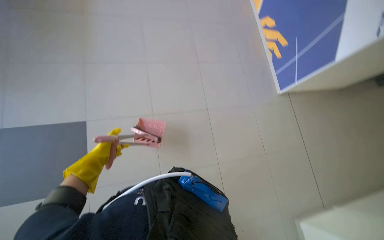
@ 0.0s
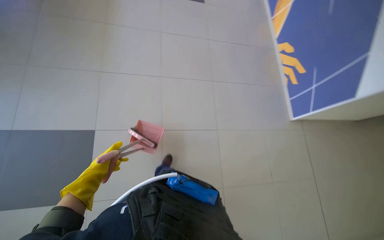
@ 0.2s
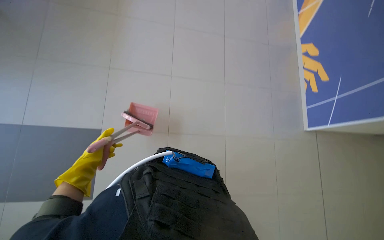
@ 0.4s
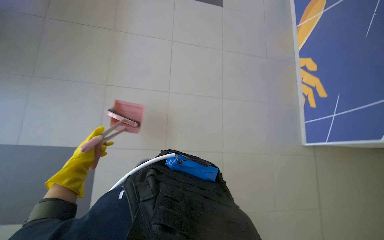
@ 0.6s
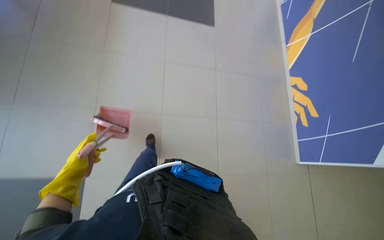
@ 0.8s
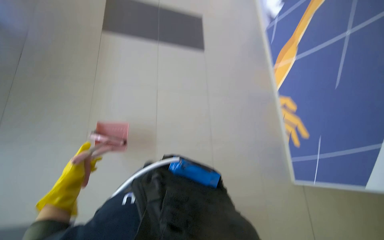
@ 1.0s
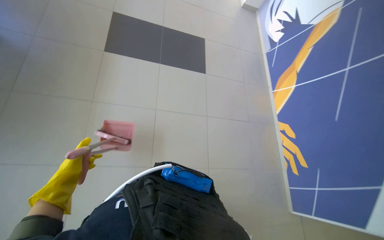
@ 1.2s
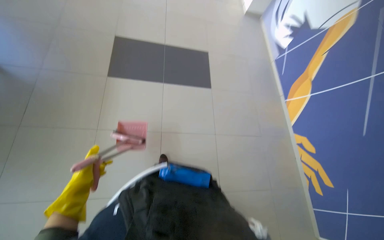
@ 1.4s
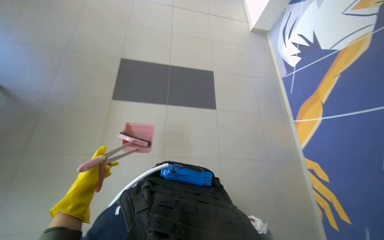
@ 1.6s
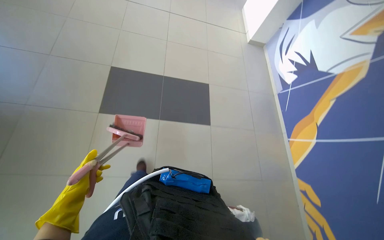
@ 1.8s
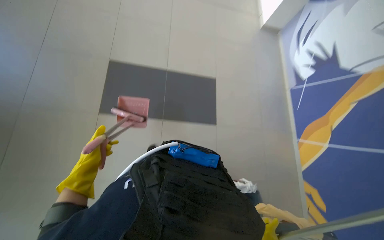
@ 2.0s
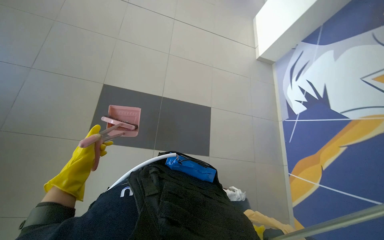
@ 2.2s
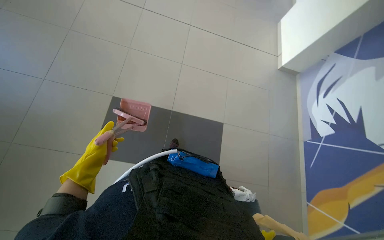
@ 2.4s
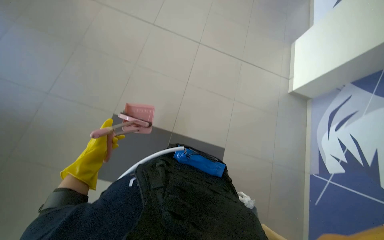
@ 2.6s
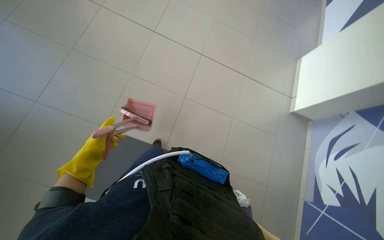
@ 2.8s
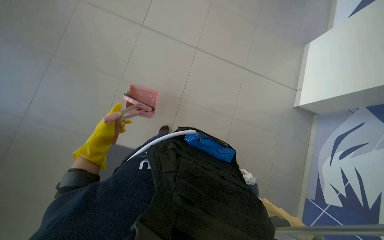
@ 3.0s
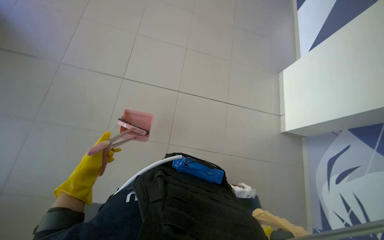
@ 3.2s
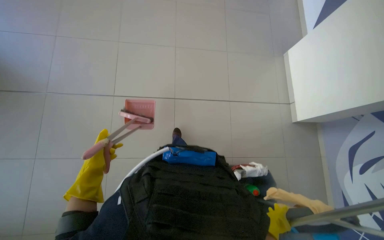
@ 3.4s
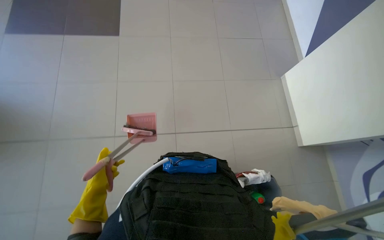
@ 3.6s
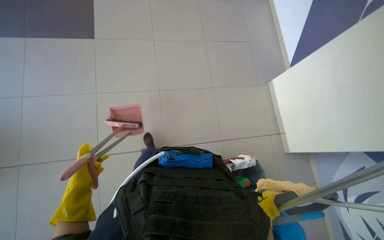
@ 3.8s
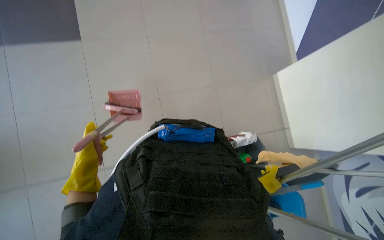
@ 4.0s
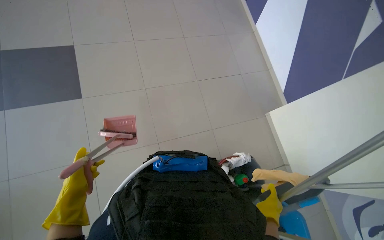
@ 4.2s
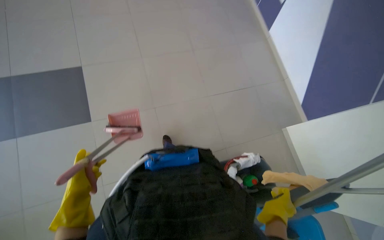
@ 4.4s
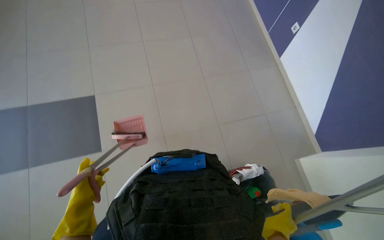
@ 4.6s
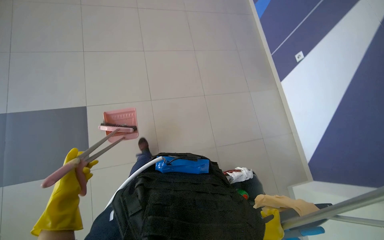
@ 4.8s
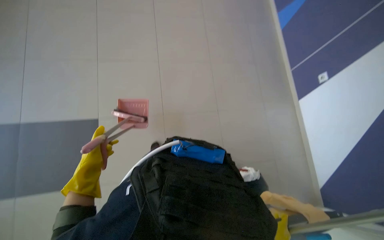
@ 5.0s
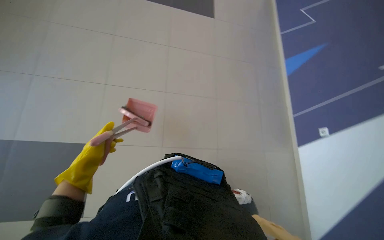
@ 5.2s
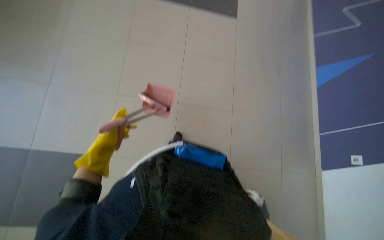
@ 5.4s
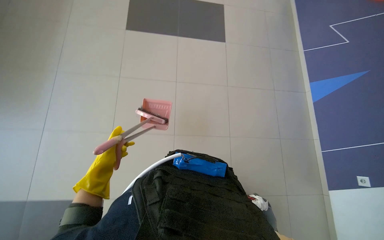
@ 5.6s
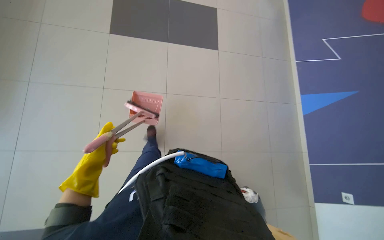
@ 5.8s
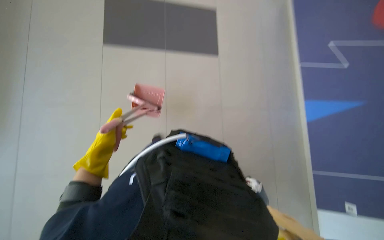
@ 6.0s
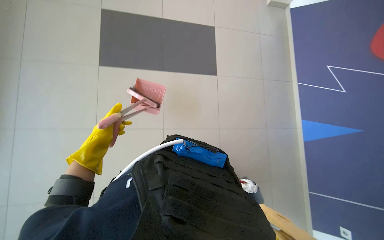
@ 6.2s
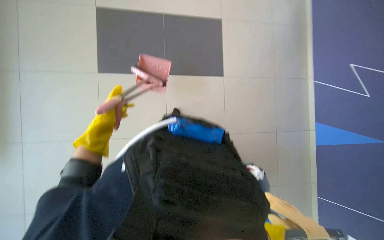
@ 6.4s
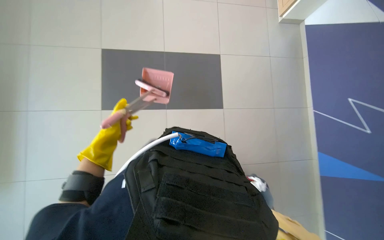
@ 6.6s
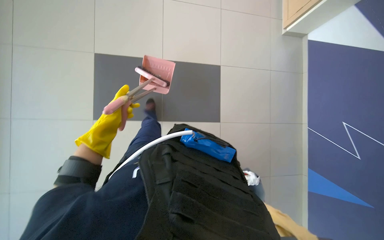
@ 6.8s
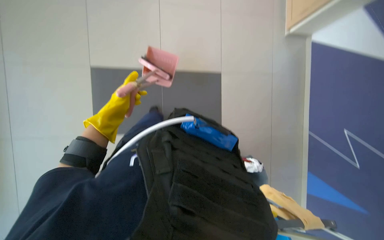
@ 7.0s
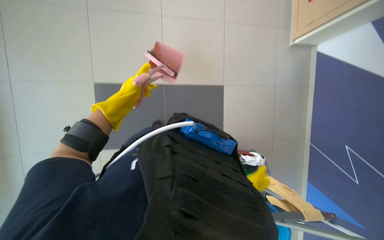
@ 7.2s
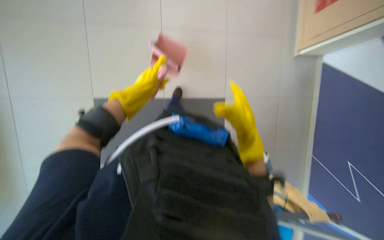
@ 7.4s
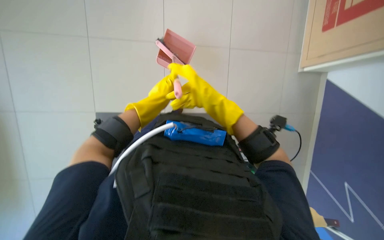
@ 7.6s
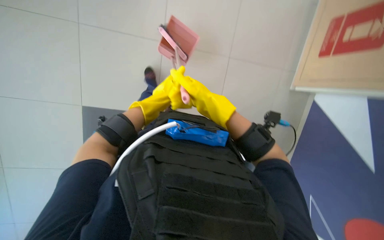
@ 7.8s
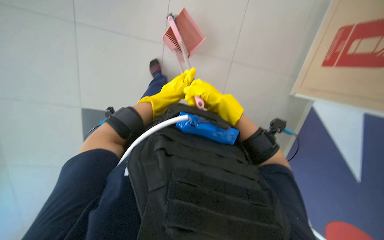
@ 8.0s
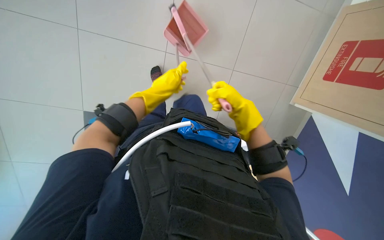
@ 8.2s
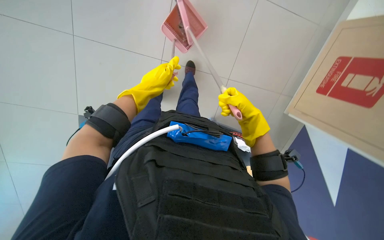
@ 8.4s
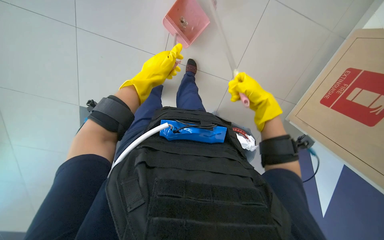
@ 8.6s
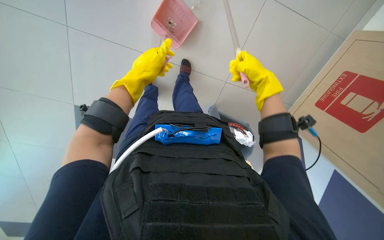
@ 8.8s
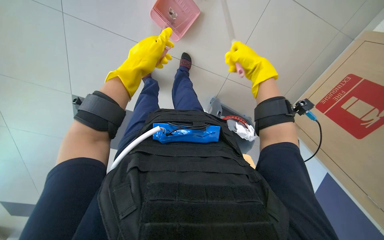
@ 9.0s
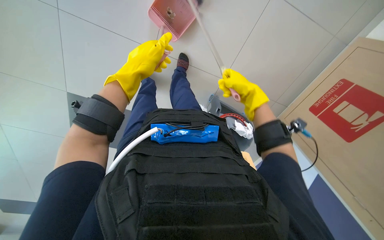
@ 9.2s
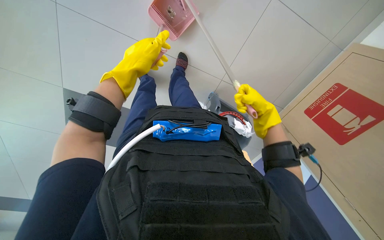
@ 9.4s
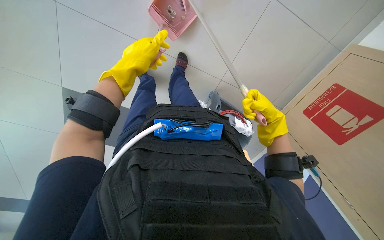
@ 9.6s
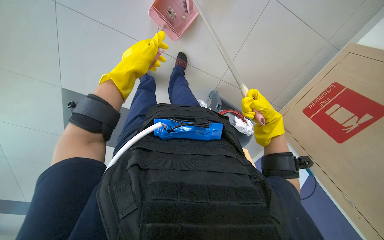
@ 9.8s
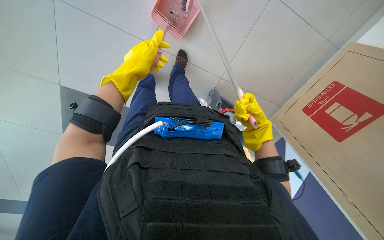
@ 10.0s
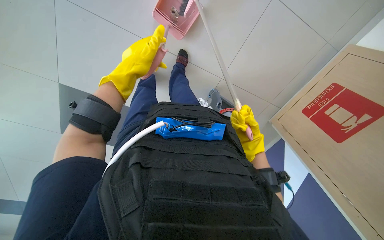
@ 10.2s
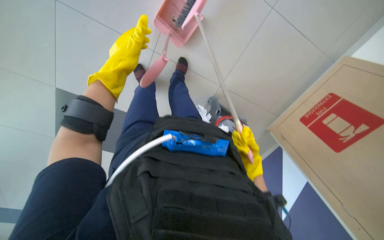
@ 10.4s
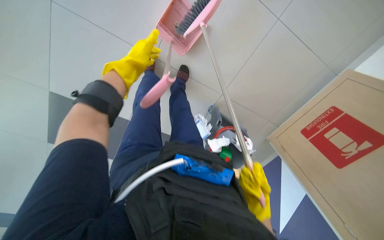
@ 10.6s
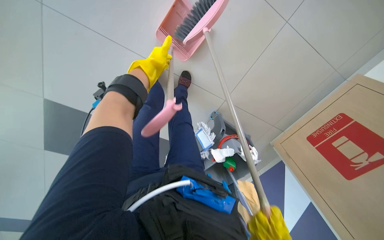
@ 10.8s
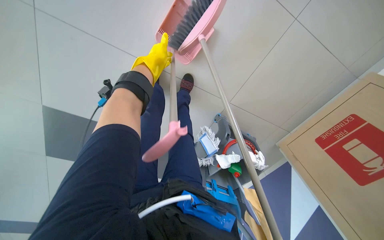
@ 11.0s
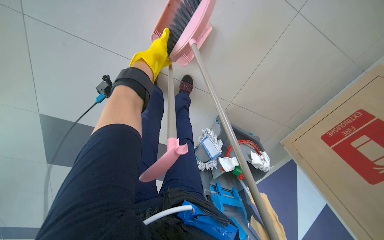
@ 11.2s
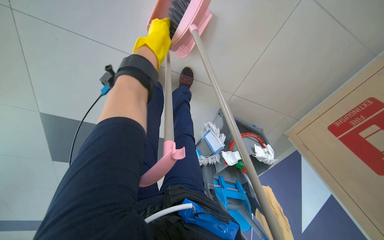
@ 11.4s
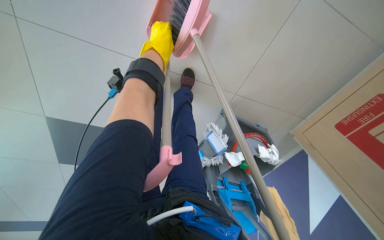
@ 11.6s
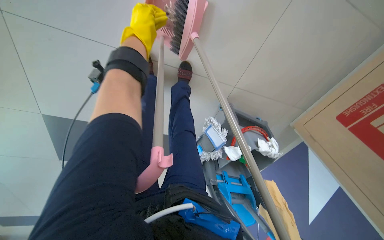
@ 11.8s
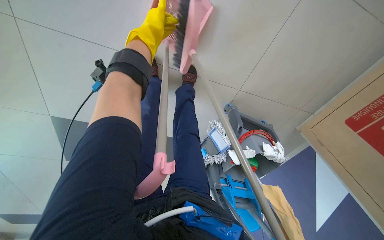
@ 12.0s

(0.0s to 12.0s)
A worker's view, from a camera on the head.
Job: sweeping floor.
The whole recording: Sweeping the floor. The worker sweeps the floor using a broom and dustpan.
0.0s - 1.6s: The wearer moves roughly 60 cm. The wearer looks roughly 20 degrees further upward.
1.6s - 3.0s: The wearer moves about 90 cm. The scene turns approximately 30 degrees clockwise in the picture.
3.0s - 4.4s: The camera pitches upward, by roughly 25 degrees.
4.4s - 6.0s: Everything in view rotates roughly 25 degrees clockwise.
6.0s - 7.6s: The left hand goes approximately 20 cm to the right.
7.6s - 9.0s: The left hand heads nearer to the camera, covering some 10 cm. Meanwhile the right hand moves up the picture and to the right, some 20 cm.
9.0s - 10.4s: The right hand heads down the picture and farther from the camera, covering about 35 cm.
10.4s - 12.0s: The left hand moves up the picture, approximately 30 cm.

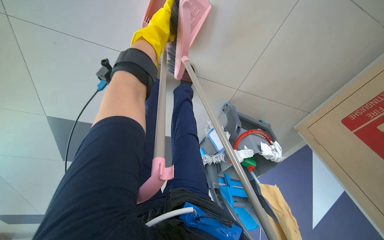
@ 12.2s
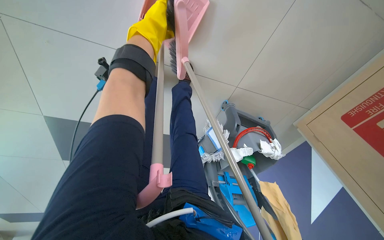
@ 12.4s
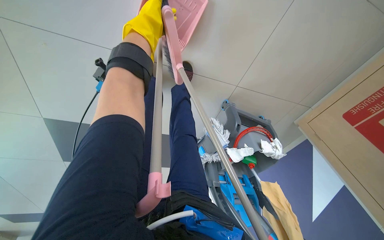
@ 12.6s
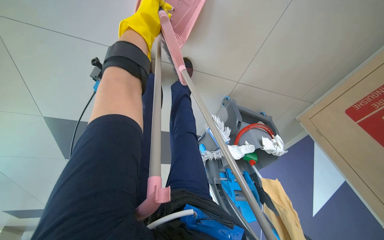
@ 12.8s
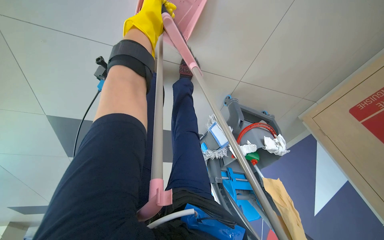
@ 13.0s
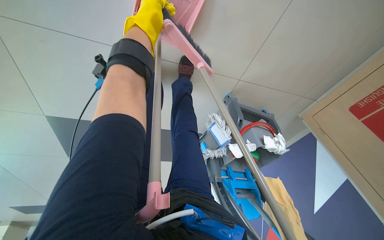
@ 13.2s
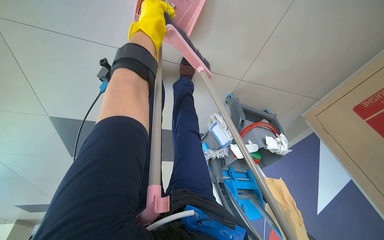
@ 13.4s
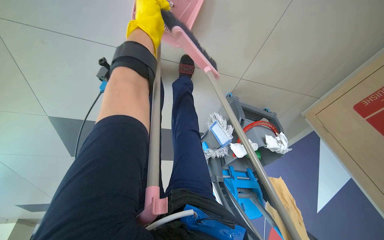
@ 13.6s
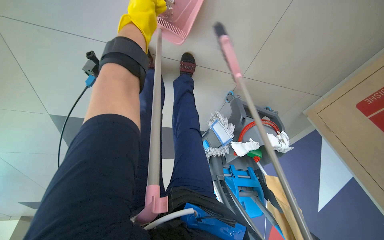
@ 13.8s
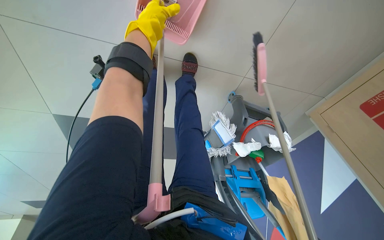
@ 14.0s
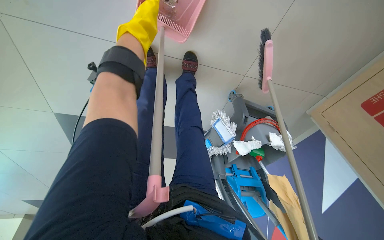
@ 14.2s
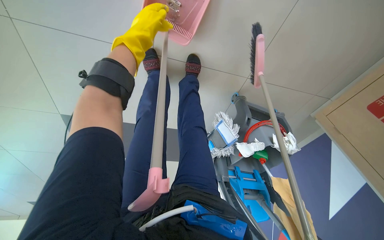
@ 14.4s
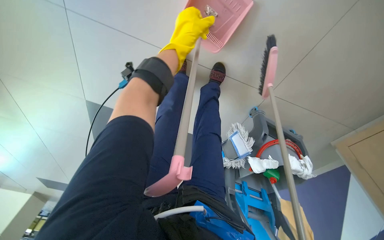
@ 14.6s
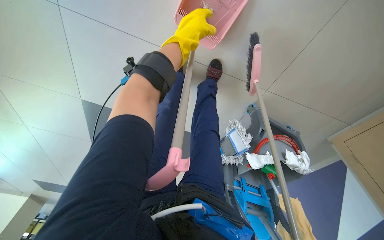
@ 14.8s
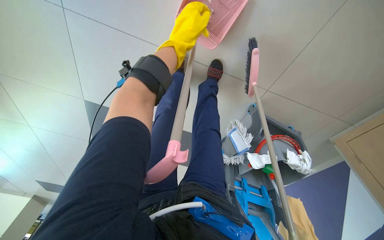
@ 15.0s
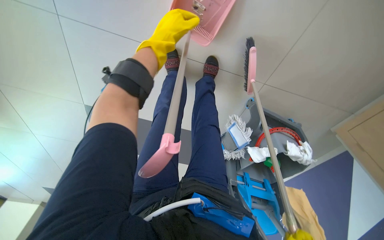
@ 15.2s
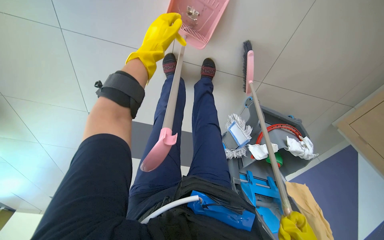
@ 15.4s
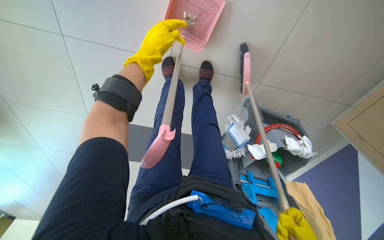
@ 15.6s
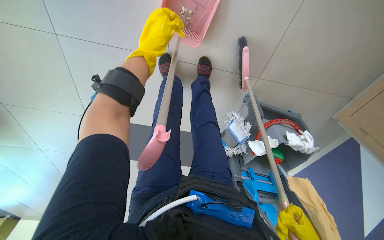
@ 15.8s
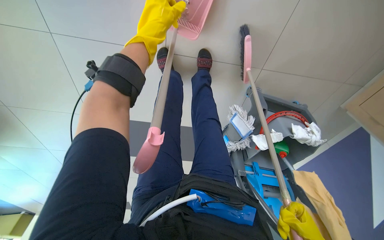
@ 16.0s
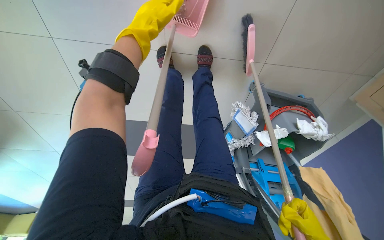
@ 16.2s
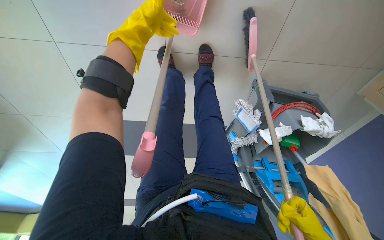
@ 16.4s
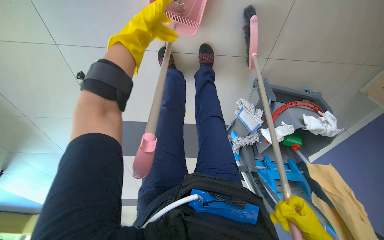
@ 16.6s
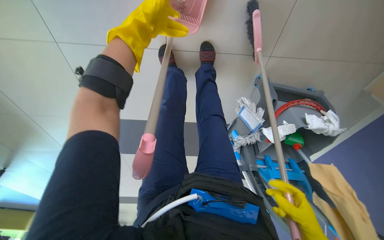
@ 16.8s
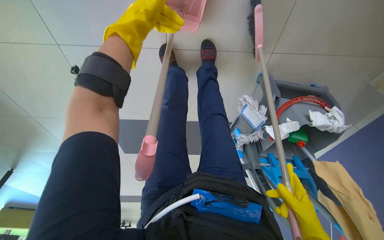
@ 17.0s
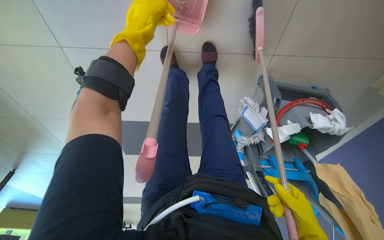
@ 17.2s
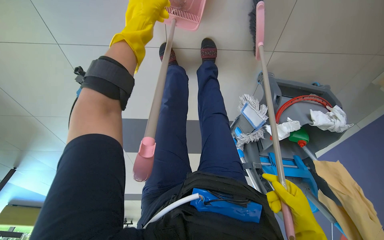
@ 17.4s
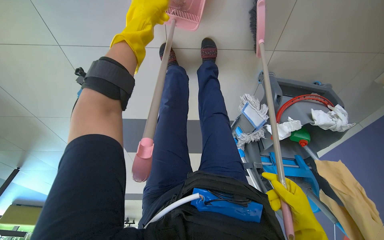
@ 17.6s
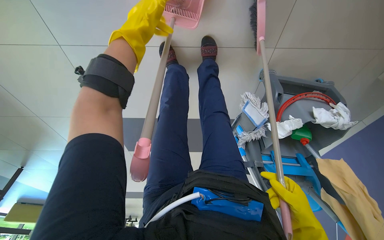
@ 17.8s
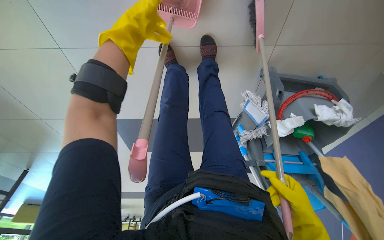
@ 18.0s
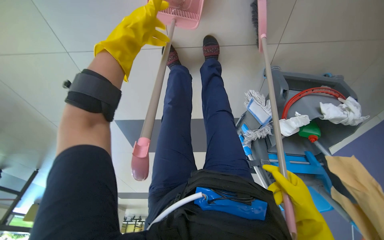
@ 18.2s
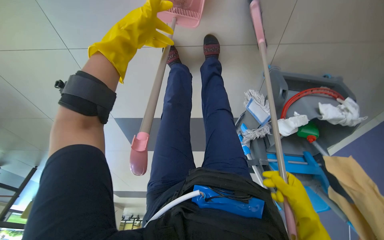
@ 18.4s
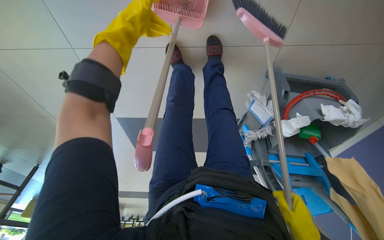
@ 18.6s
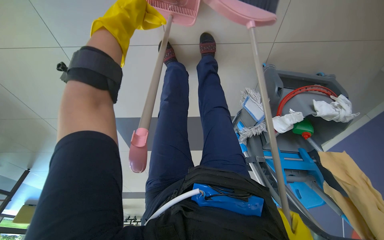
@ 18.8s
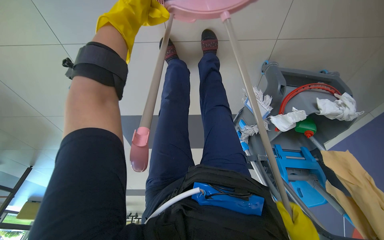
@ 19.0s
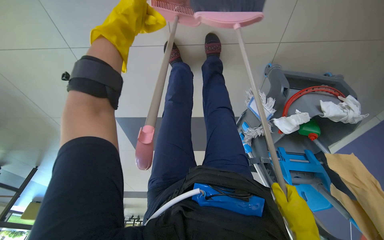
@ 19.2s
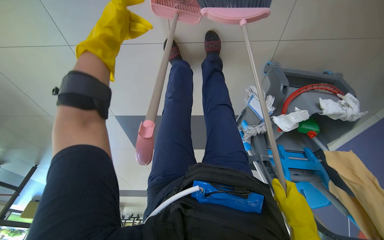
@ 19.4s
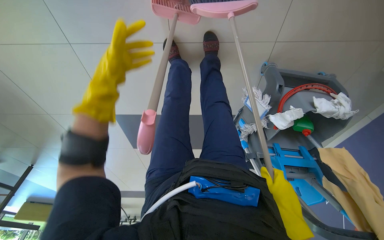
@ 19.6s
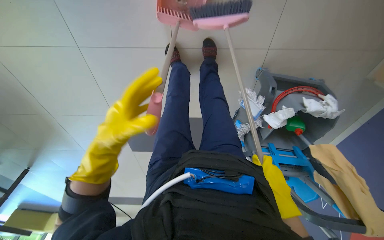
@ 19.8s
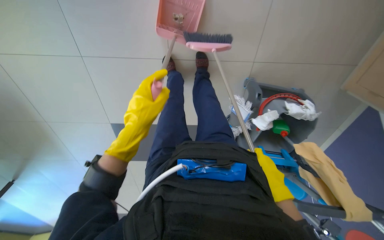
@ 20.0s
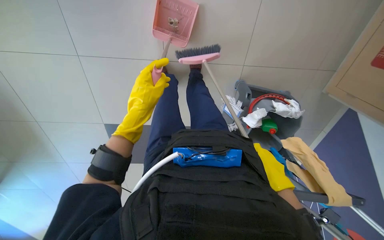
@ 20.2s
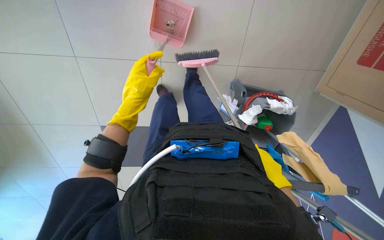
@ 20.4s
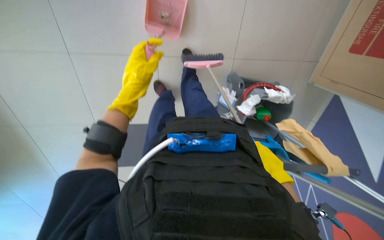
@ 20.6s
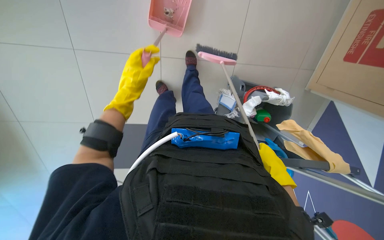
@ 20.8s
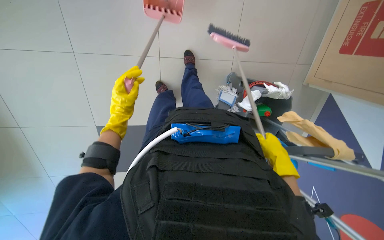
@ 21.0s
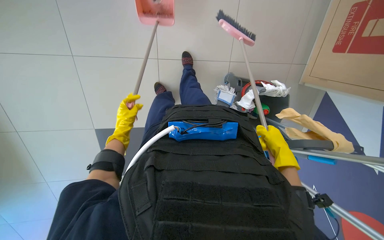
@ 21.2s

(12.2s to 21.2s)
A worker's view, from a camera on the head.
Job: sweeping floor.
The whole recording: Sweeping the floor. The worker sweeps the floor using a broom and dustpan.
15.2s - 16.6s: The left hand goes roughly 10 cm nearer to the camera.
18.2s - 19.8s: The left hand moves down the picture, about 25 cm.
19.8s - 21.2s: The view tilts approximately 15 degrees upward. The right hand heads nearer to the camera, covering roughly 20 cm, while the left hand heads farther from the camera, covering roughly 20 cm.
